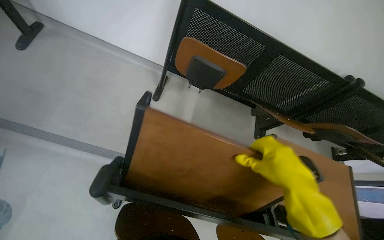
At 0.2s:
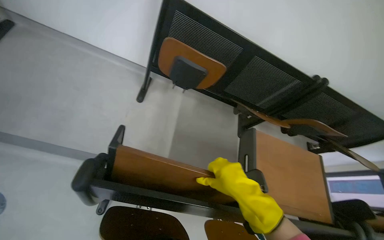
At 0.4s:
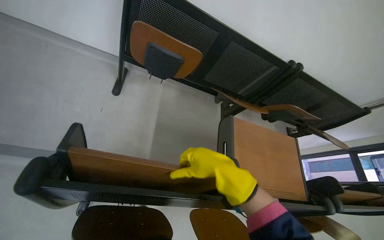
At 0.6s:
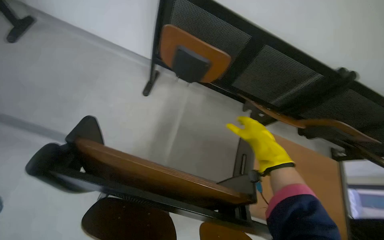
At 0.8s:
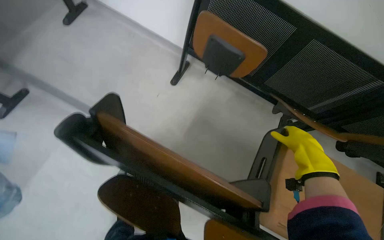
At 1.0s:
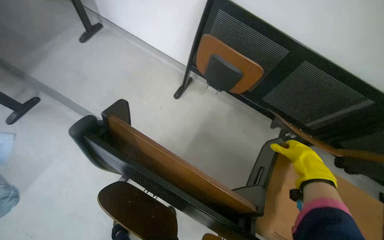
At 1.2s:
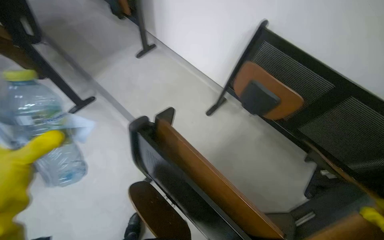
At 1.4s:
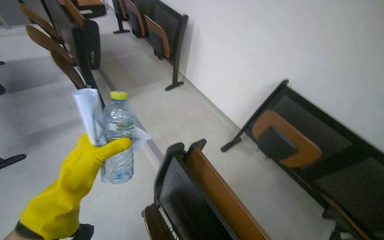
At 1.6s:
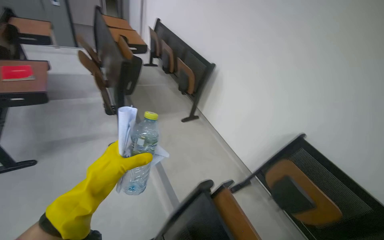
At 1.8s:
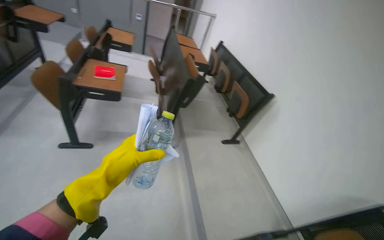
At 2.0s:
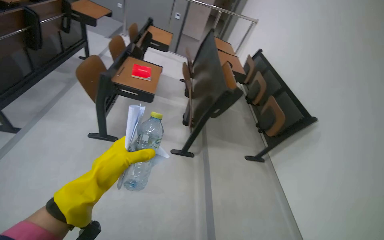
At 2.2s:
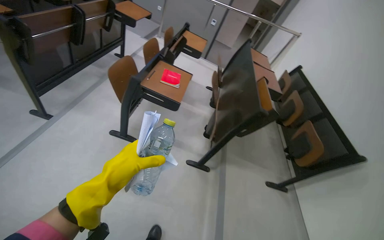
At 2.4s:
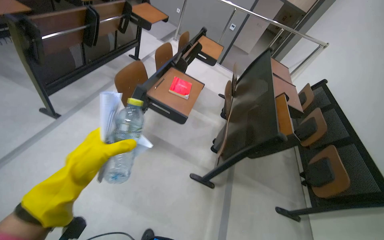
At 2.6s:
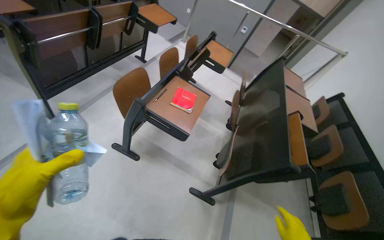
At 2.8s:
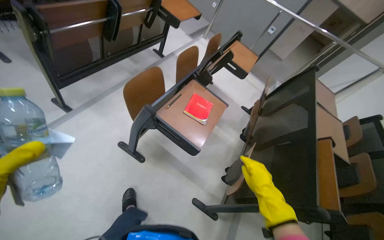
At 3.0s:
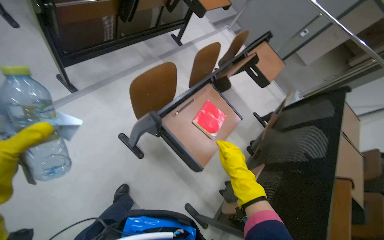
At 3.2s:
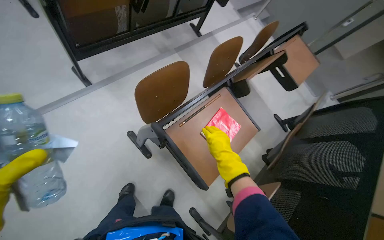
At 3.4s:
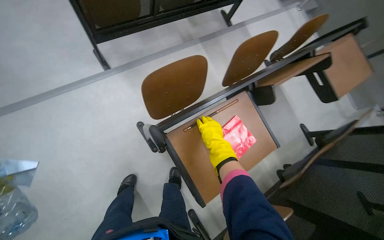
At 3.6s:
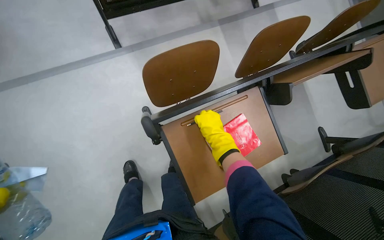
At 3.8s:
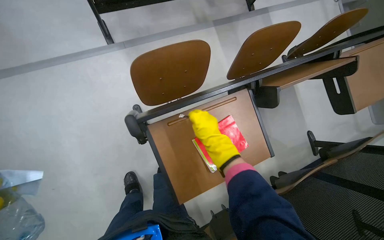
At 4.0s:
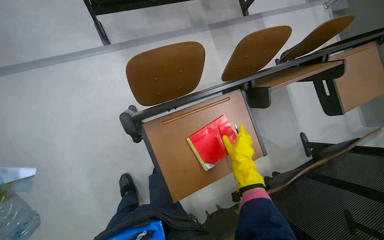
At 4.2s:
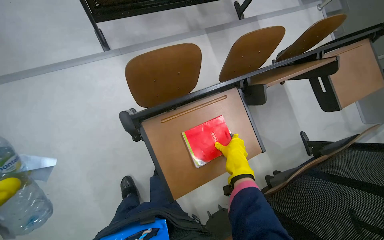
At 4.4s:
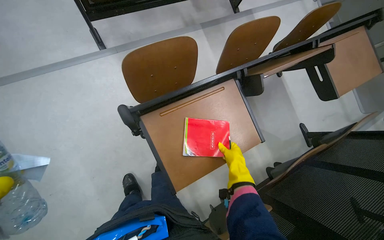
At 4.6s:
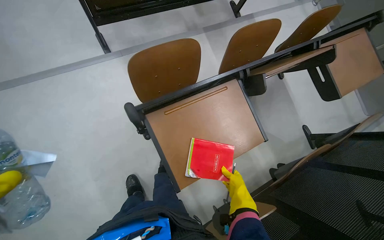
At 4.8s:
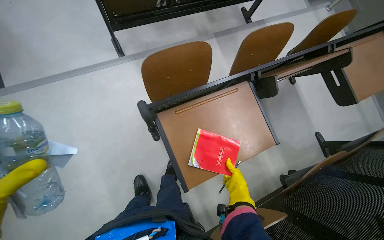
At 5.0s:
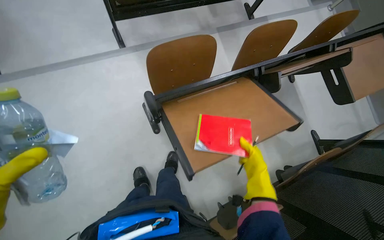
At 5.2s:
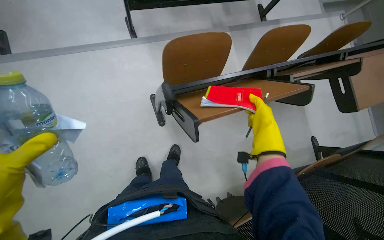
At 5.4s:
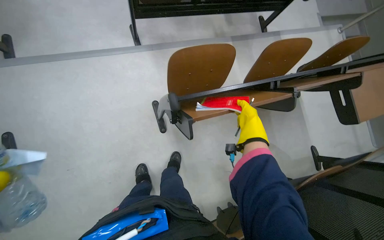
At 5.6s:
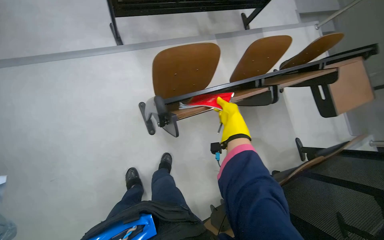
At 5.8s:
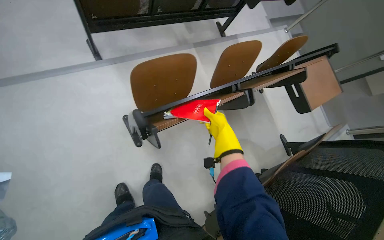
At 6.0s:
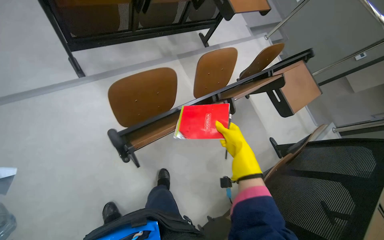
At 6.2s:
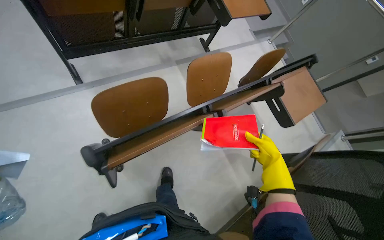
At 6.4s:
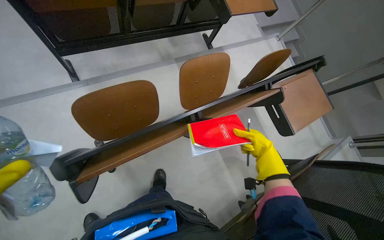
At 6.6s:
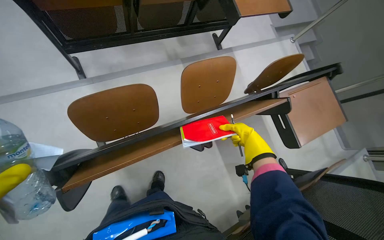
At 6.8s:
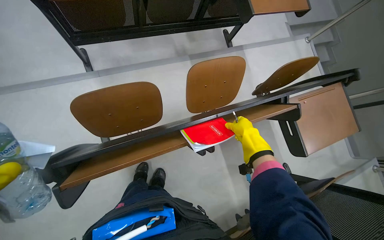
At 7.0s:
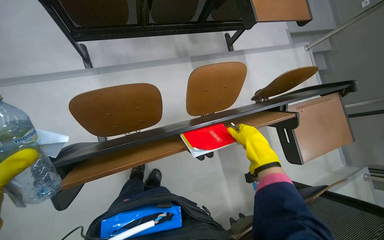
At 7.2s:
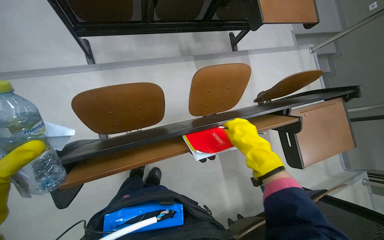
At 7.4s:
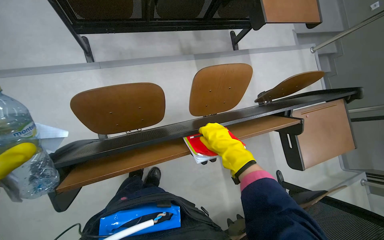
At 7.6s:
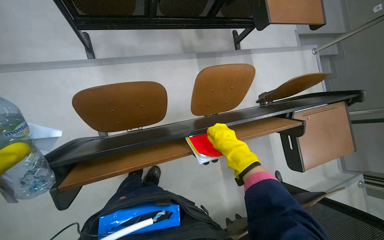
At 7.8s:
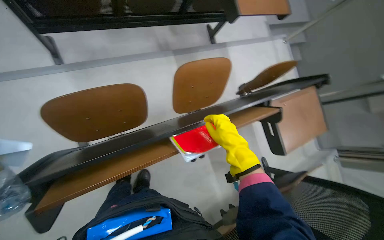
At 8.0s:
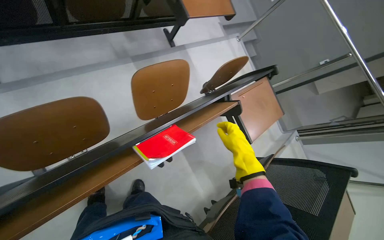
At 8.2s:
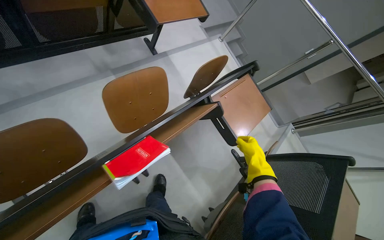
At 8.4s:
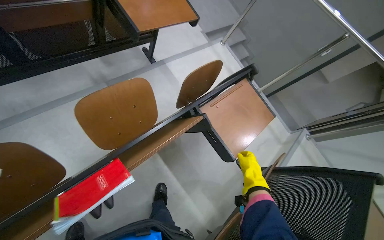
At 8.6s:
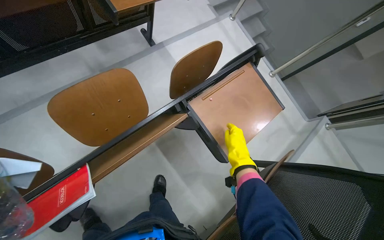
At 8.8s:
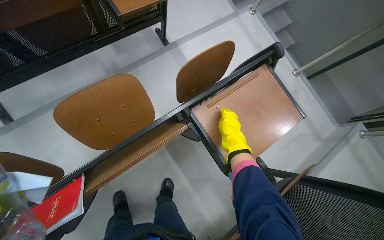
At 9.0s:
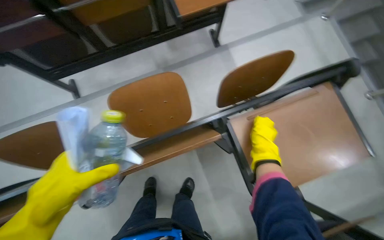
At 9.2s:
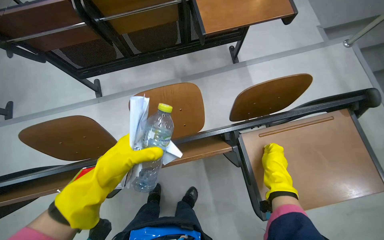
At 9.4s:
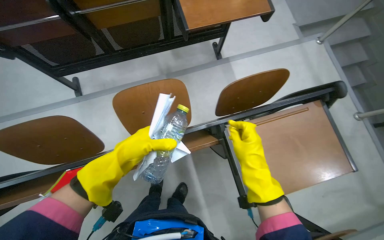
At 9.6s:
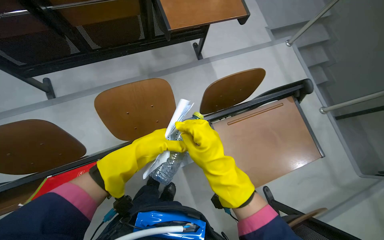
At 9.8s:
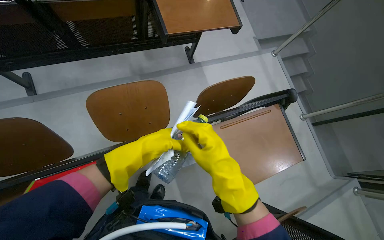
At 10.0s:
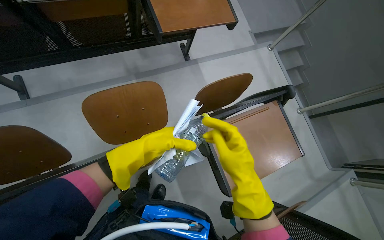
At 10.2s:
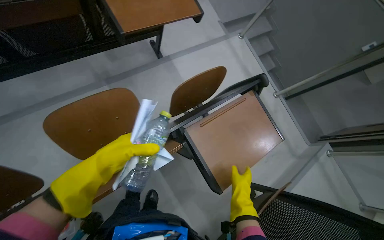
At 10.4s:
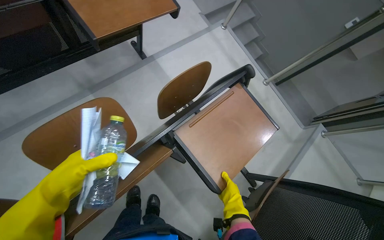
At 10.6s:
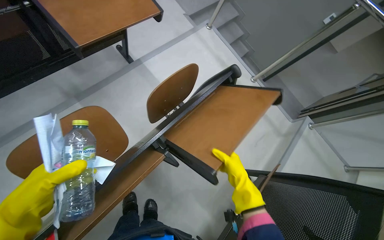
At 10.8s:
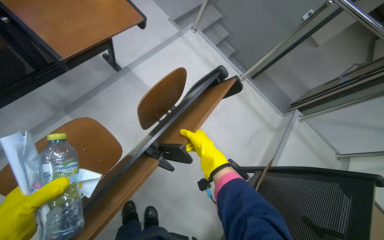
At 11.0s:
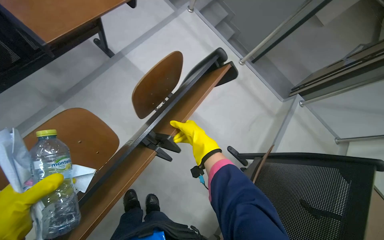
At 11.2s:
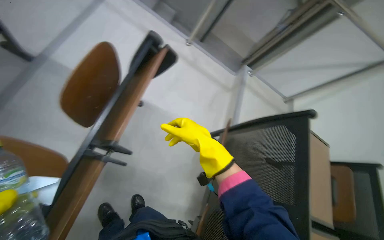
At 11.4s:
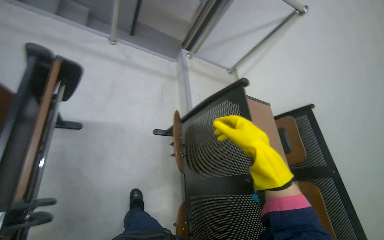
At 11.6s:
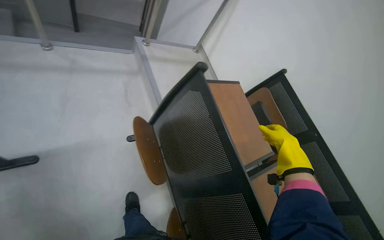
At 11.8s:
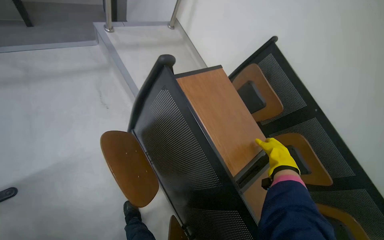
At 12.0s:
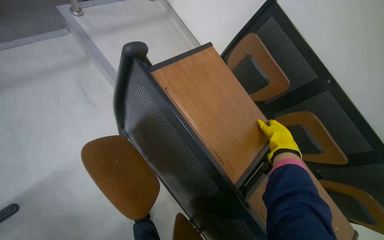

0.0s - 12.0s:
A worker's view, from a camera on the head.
Job: organizing items.
The whole recording: Cleaning auditorium desks. The worker sprays and wipes the desks in the auditorium.
0.0s - 1.6s: The wearer's head swings about 45 degrees to the left. The view tilts some 35 degrees upward.
1.6s - 3.0s: The camera is carried about 1 m. The head turns to the left by roughly 70 degrees.
3.0s - 4.4s: The wearer looks some 25 degrees further to the left.
4.4s - 6.0s: The right hand goes up and down the picture, about 25 cm each way, reversing 2 times.
6.0s - 7.6s: The right hand moves some 20 cm to the right and comes back.
7.6s - 9.0s: The camera travels roughly 60 cm. The view pans to the left by some 15 degrees.
9.0s - 10.4s: The wearer's head swings some 25 degrees to the right. The right hand shifts about 25 cm down the picture.
10.4s - 12.0s: The head travels about 80 cm. The wearer looks some 85 degrees further to the right. The camera pitches downward, by some 35 degrees.

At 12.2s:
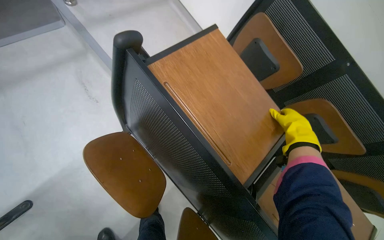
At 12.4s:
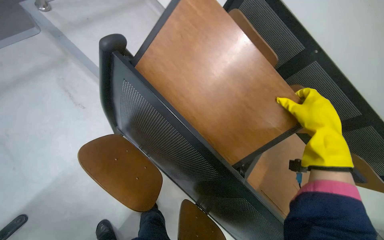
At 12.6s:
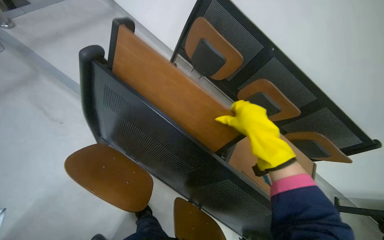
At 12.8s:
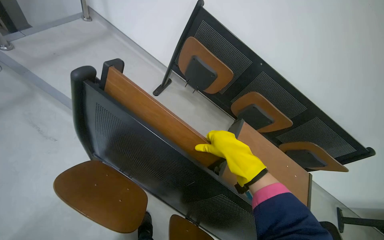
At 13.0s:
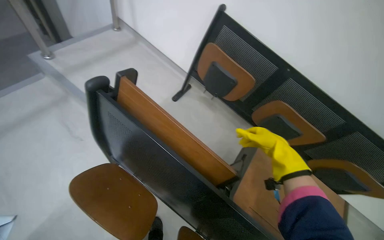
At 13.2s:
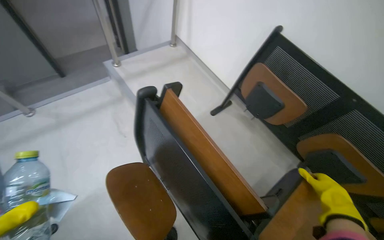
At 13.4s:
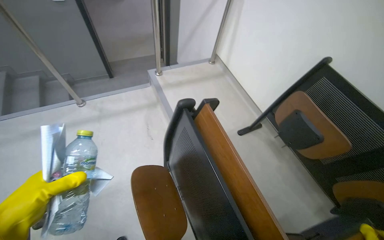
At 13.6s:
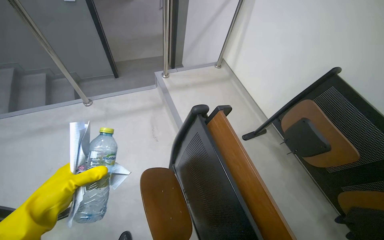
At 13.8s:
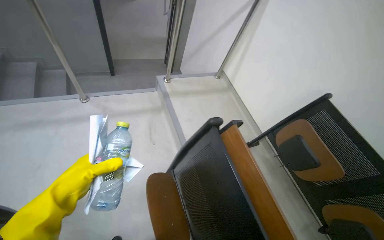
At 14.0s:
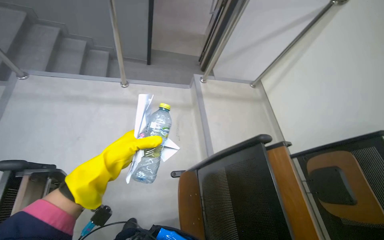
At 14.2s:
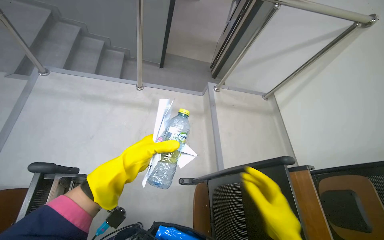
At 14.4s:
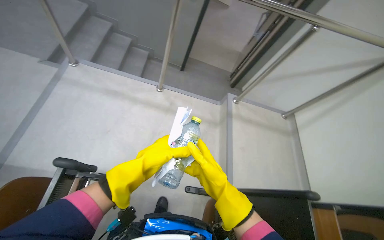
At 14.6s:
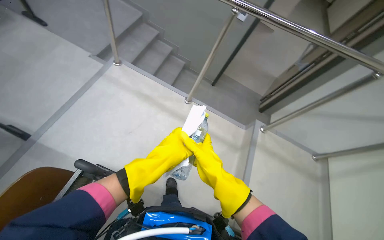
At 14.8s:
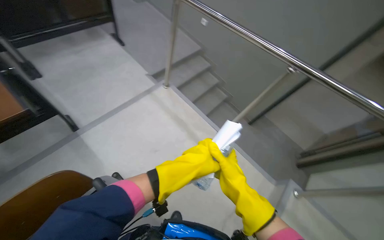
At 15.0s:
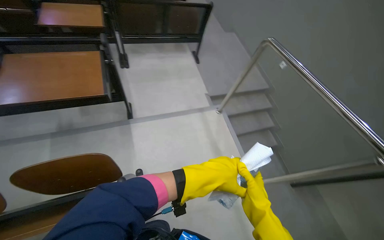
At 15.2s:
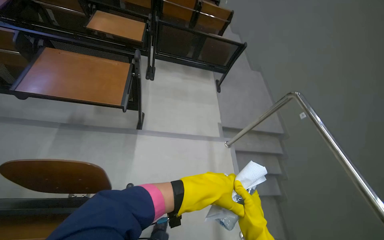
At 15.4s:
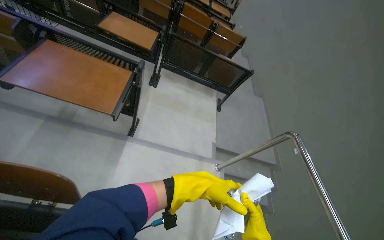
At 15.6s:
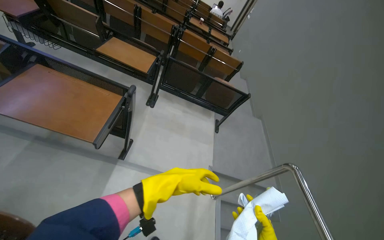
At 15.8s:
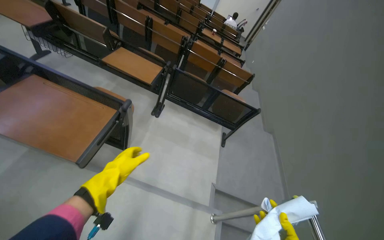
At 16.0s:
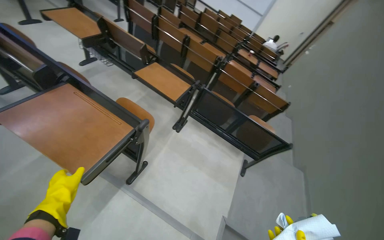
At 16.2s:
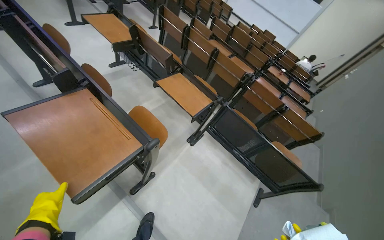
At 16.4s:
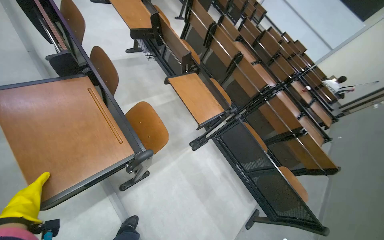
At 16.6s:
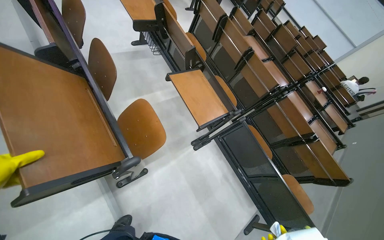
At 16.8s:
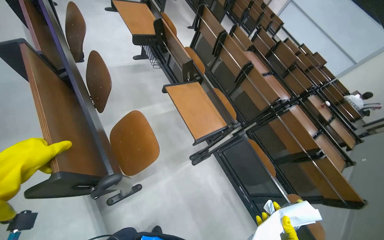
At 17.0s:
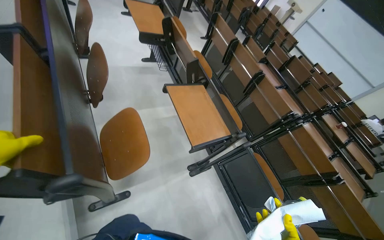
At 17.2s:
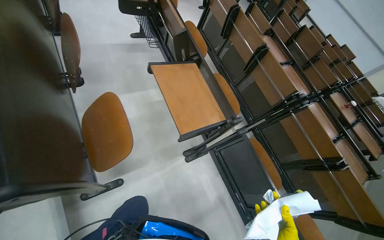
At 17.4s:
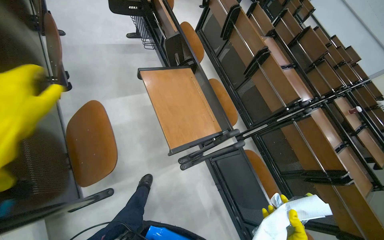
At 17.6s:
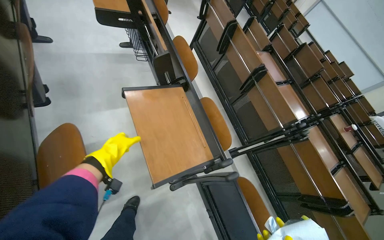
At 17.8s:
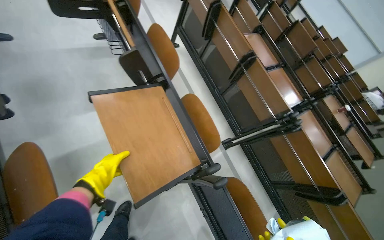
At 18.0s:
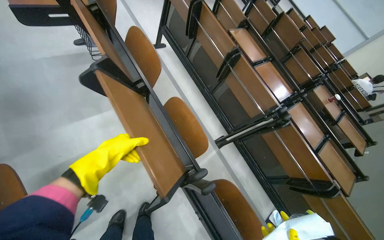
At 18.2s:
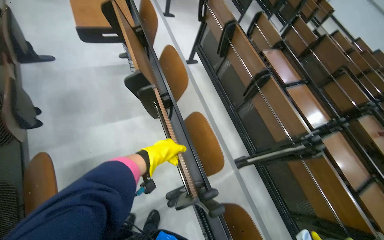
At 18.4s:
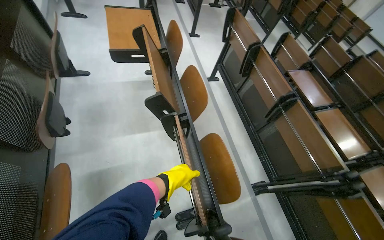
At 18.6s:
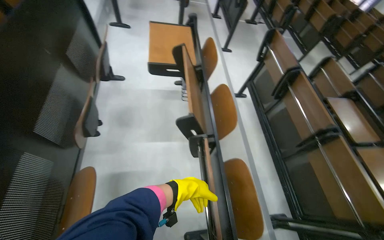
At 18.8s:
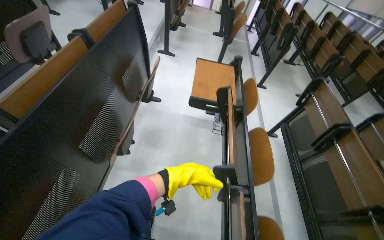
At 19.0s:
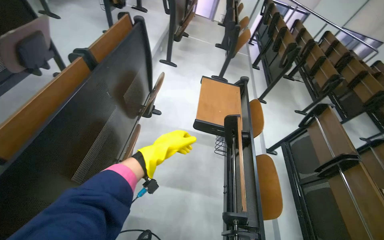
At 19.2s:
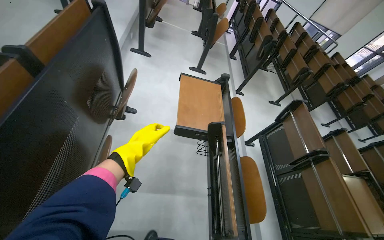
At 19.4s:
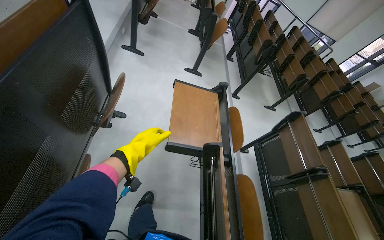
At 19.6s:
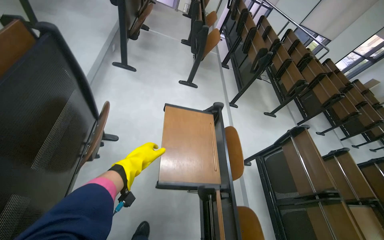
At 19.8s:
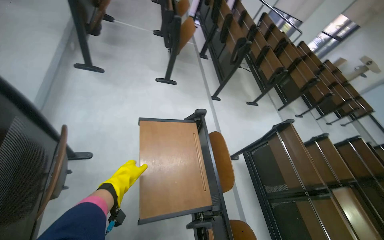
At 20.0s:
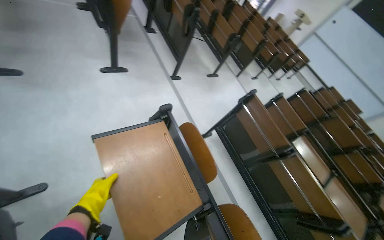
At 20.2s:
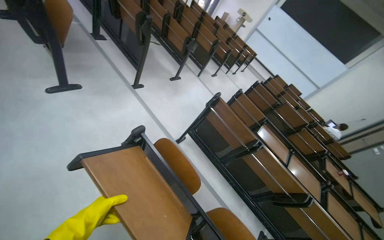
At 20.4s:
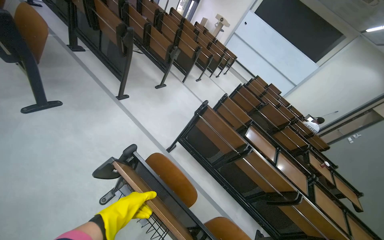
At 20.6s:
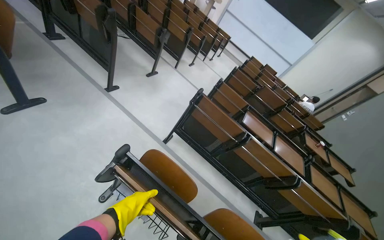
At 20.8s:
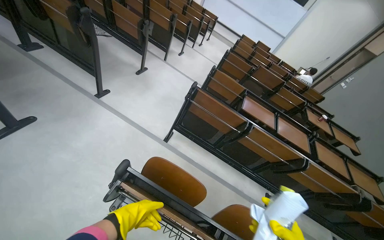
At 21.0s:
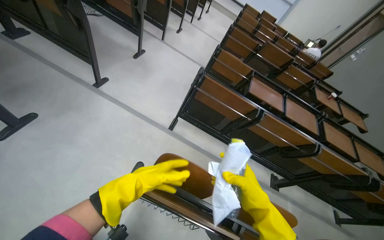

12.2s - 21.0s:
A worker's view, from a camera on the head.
Job: organizing items.
The whole recording: Cleaning auditorium desks. The worker sprays and wipes the desks in the auditorium.
12.2s - 13.6s: The wearer's head swings roughly 25 degrees to the left. The view tips upward by some 20 degrees.
13.6s - 15.2s: The wearer looks approximately 100 degrees further to the left. The wearer looks about 30 degrees further upward.
15.2s - 16.6s: The head travels roughly 80 cm. The head turns to the left by some 55 degrees. The view tips upward by about 15 degrees.
16.6s - 18.0s: The camera is carried about 80 cm.
18.0s - 19.6s: The wearer moves roughly 90 cm. The head turns to the left by some 35 degrees. The camera pitches upward, by approximately 15 degrees.
19.6s - 21.0s: The head travels roughly 70 cm. The wearer looks some 60 degrees further to the right. The camera pitches downward, by approximately 30 degrees.
